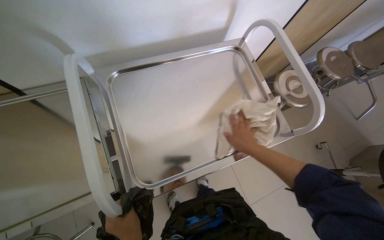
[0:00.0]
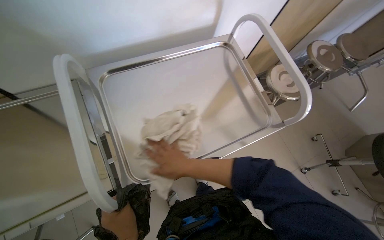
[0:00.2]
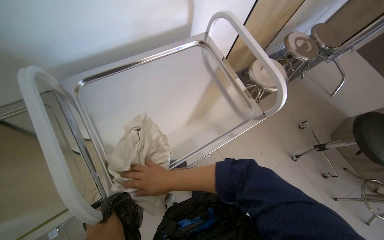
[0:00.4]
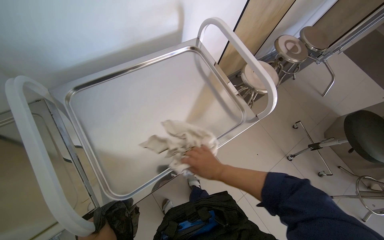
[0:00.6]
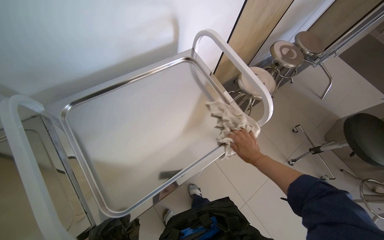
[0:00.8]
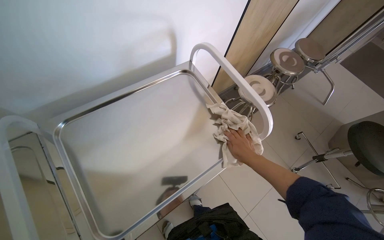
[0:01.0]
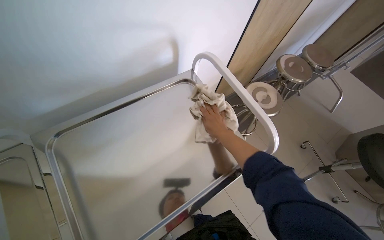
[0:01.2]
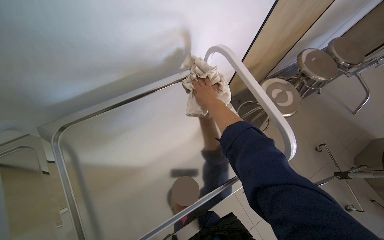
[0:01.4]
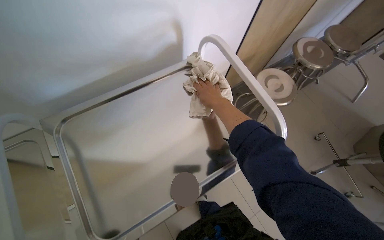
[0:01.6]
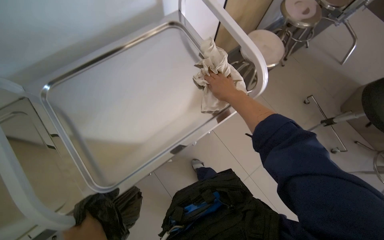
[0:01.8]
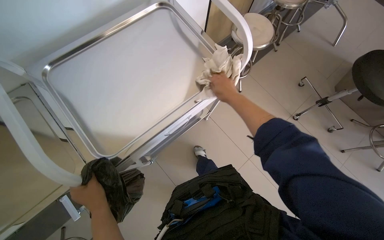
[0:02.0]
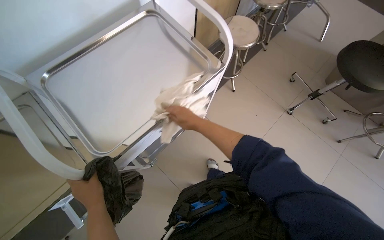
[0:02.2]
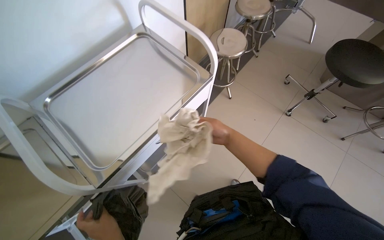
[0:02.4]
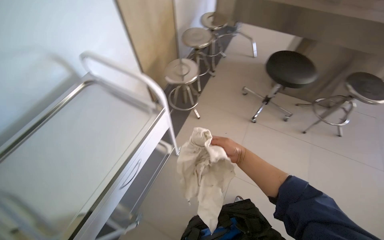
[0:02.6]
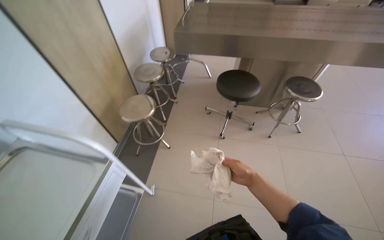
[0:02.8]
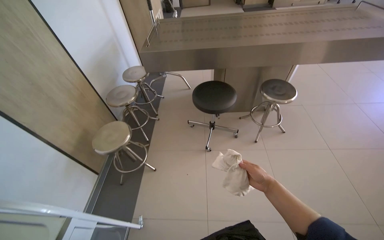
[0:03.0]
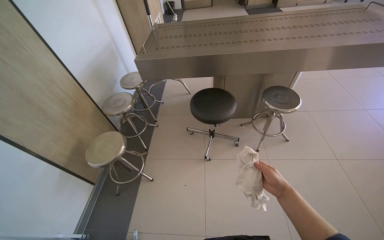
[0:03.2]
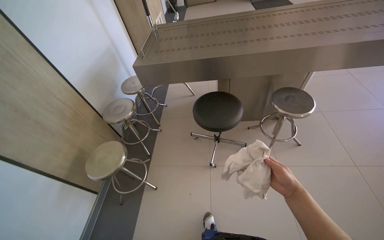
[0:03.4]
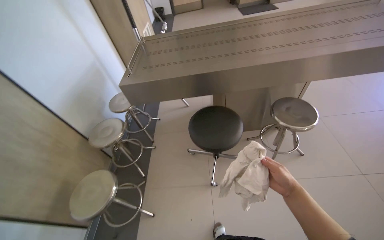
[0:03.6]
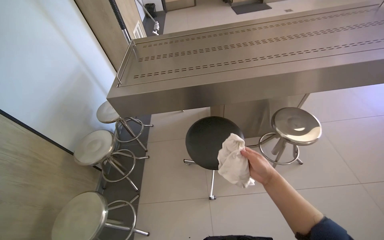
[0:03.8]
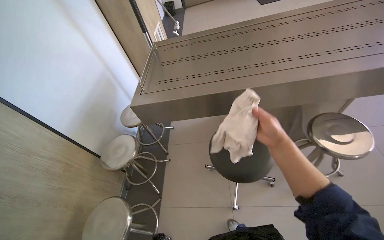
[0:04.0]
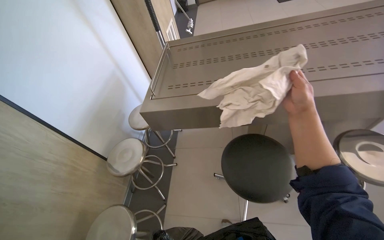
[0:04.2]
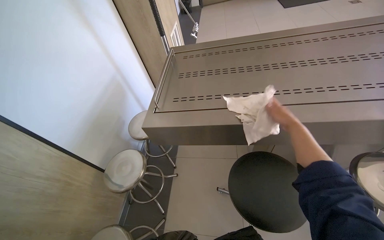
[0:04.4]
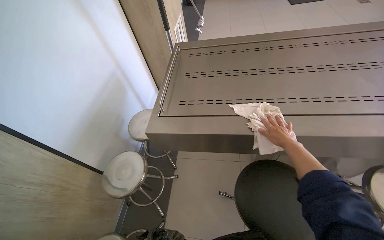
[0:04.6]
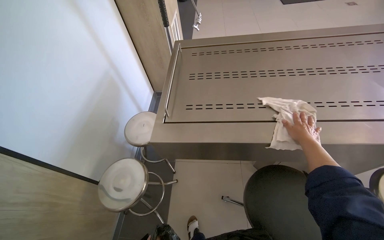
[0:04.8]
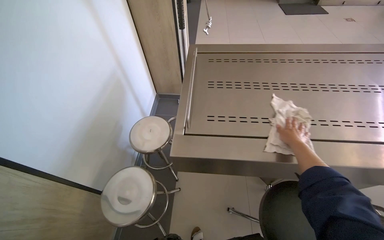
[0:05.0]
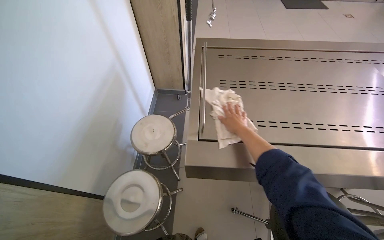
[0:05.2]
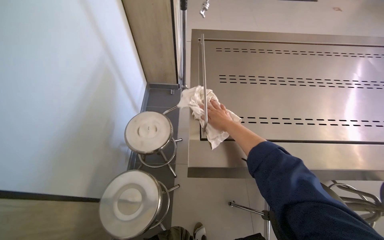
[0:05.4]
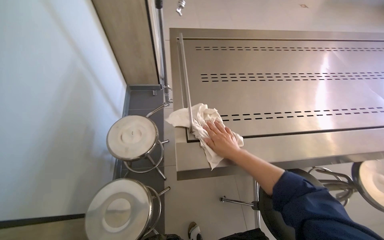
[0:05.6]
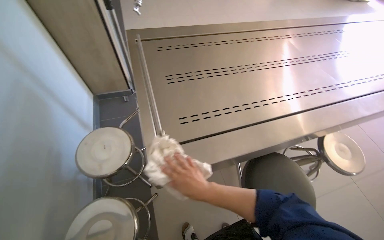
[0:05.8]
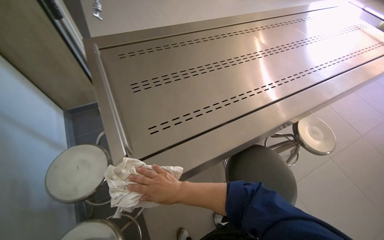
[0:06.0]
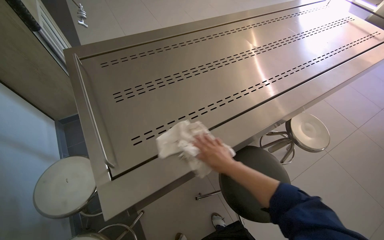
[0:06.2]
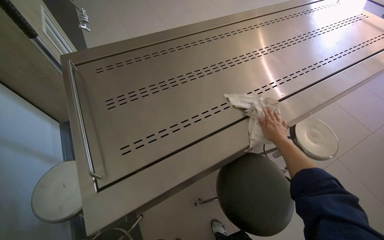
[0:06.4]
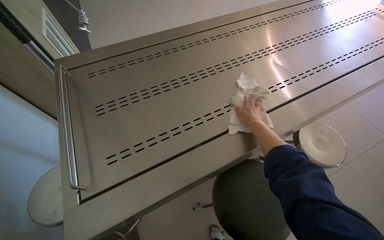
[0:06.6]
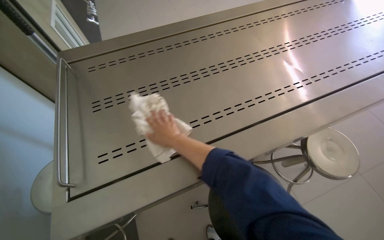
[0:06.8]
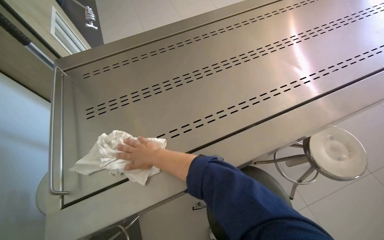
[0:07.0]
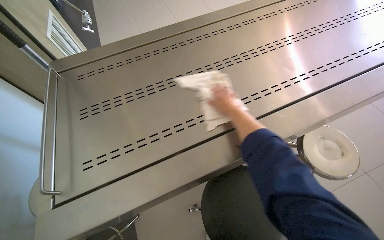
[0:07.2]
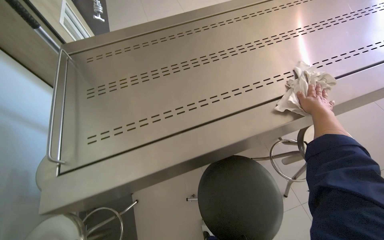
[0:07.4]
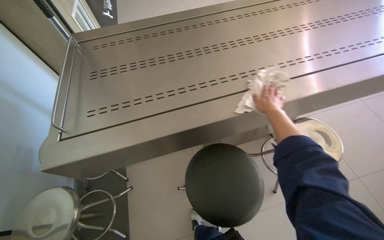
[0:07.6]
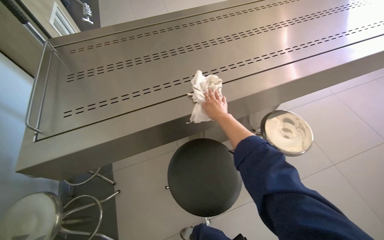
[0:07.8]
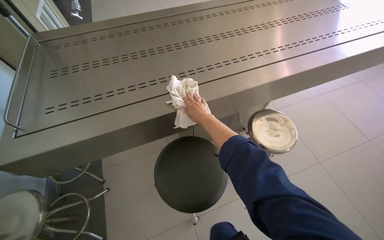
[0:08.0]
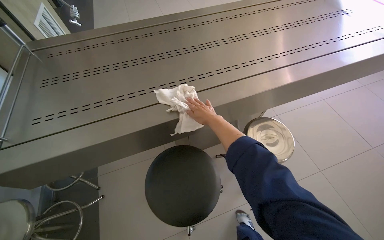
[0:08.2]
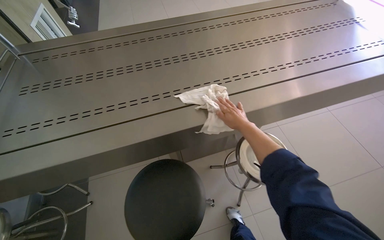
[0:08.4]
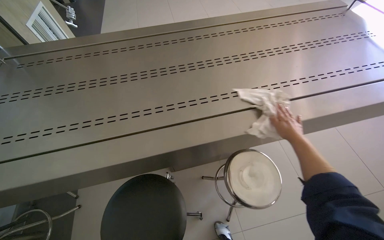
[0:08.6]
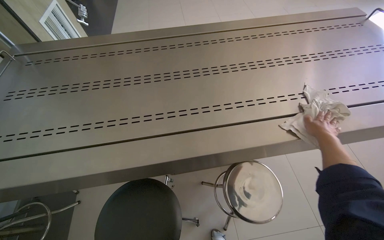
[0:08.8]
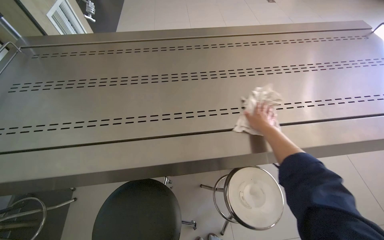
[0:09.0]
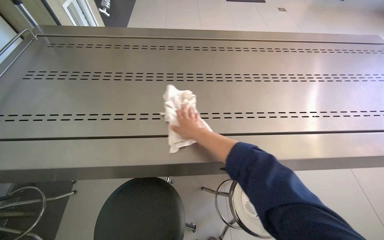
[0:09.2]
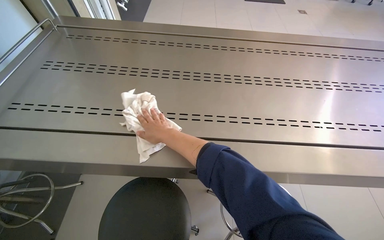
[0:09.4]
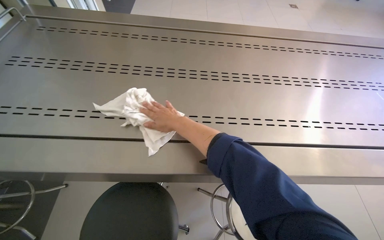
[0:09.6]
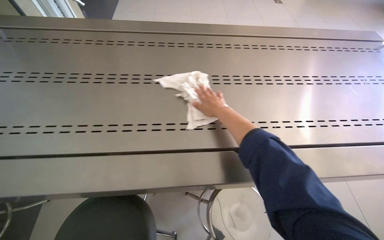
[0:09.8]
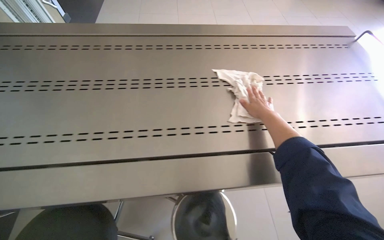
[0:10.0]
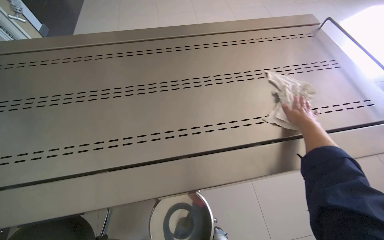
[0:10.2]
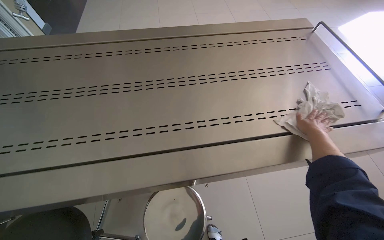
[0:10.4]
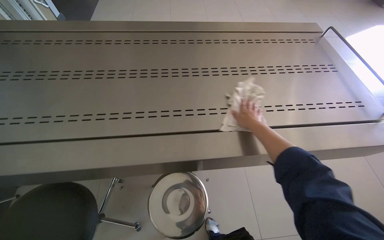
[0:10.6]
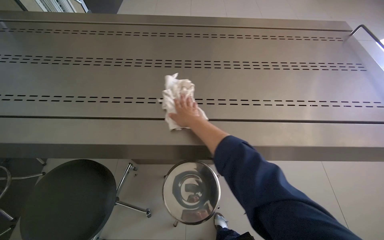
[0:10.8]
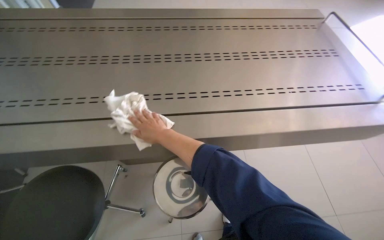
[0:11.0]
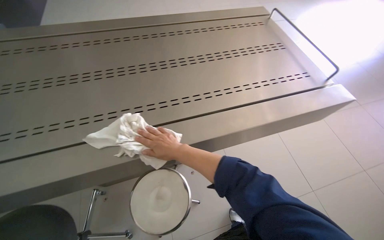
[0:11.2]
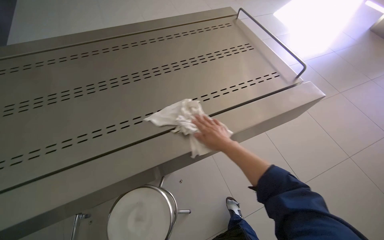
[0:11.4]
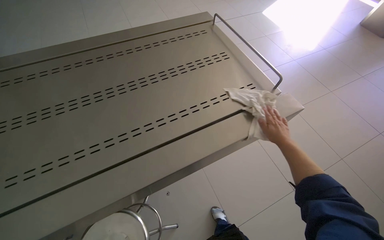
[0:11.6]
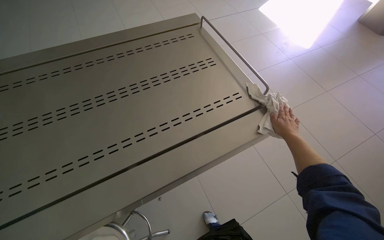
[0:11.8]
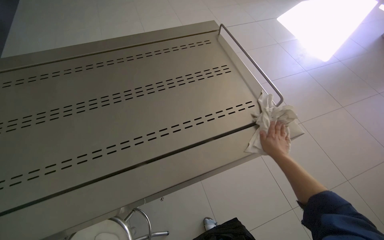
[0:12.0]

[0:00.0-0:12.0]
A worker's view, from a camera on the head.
Job: wiping surfaces.
The whole recording: Wiping various surfaces in the room. The worker wipes various surfaces in the room, including tables, chairs, and trays, with a white cloth.
0:00.0 to 0:01.6: The right hand goes left and right, roughly 30 cm each way, reversing 2 times.
0:01.6 to 0:03.0: The wearer moves roughly 60 cm. The wearer's head swings about 55 degrees to the right. The view tilts approximately 20 degrees upward.
0:03.0 to 0:04.4: The camera is carried some 70 cm.
0:04.4 to 0:06.0: The head turns to the right by about 20 degrees.
0:06.0 to 0:07.6: The right hand swings left and right, approximately 50 cm each way, with 2 reversals.
0:07.6 to 0:09.0: The right hand heads farther from the camera, covering approximately 10 cm, and travels to the left and back again, some 5 cm each way.
0:09.0 to 0:10.4: The right hand travels to the left and back again, roughly 40 cm each way.
0:10.4 to 0:12.0: The right hand moves roughly 50 cm to the left and comes back.

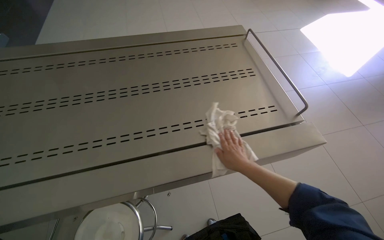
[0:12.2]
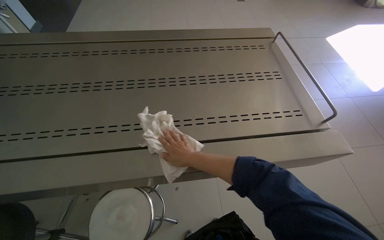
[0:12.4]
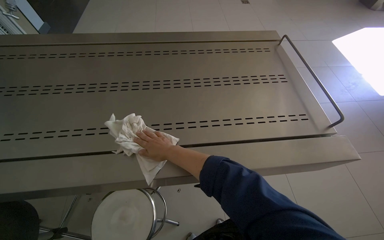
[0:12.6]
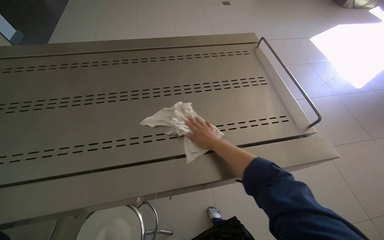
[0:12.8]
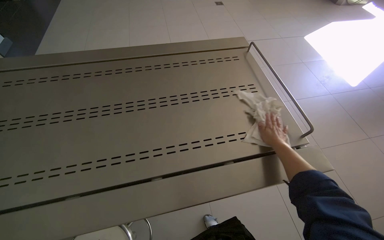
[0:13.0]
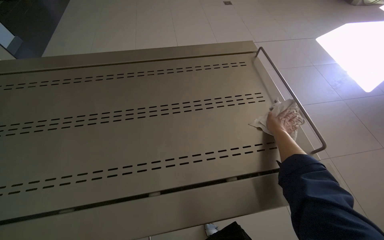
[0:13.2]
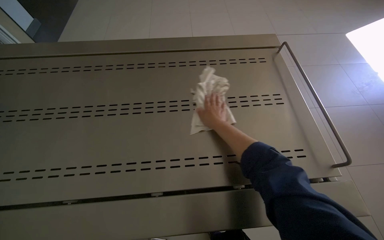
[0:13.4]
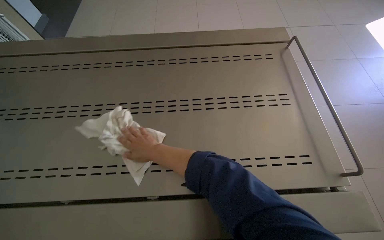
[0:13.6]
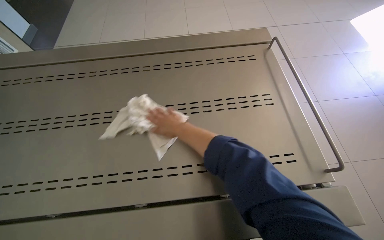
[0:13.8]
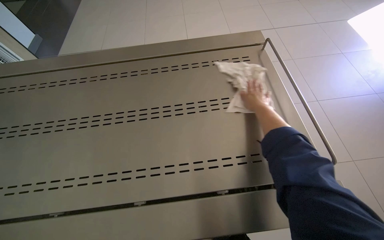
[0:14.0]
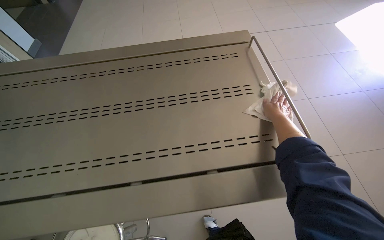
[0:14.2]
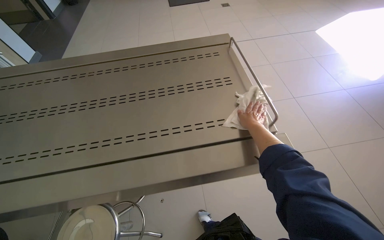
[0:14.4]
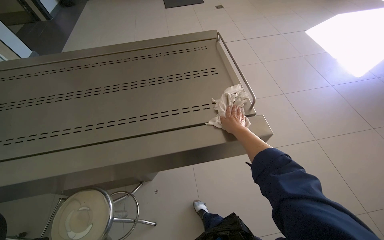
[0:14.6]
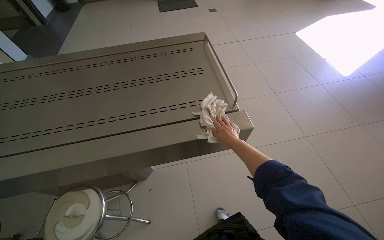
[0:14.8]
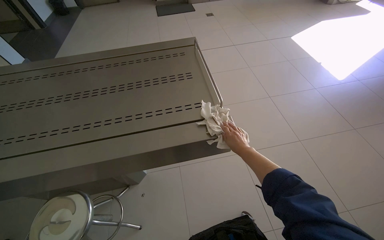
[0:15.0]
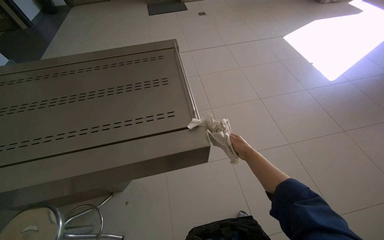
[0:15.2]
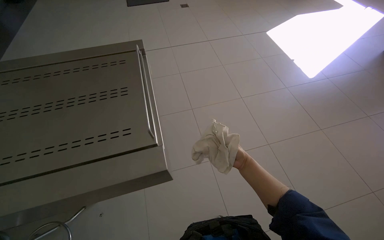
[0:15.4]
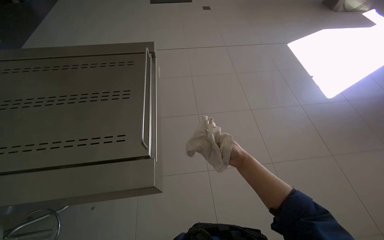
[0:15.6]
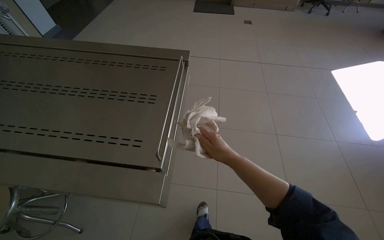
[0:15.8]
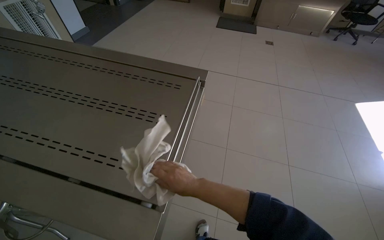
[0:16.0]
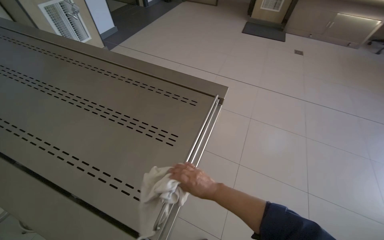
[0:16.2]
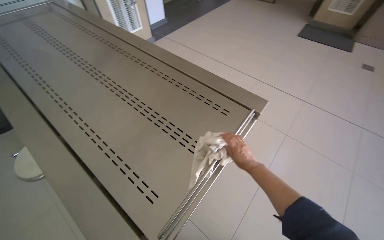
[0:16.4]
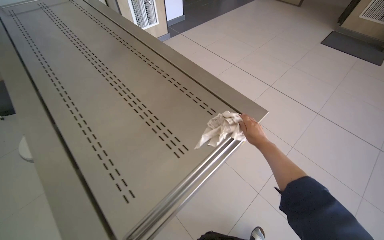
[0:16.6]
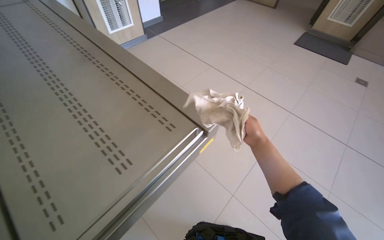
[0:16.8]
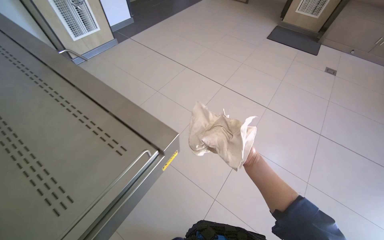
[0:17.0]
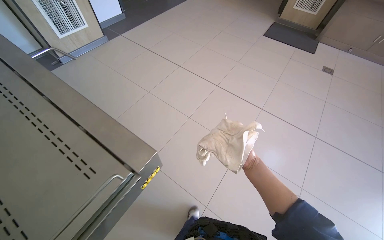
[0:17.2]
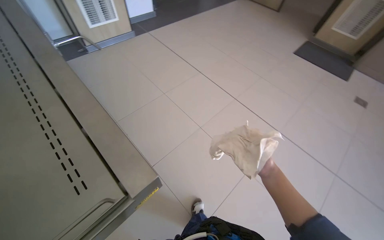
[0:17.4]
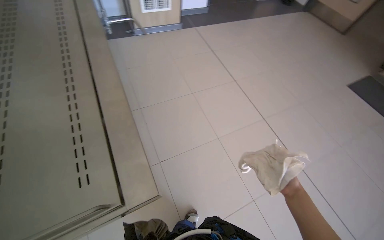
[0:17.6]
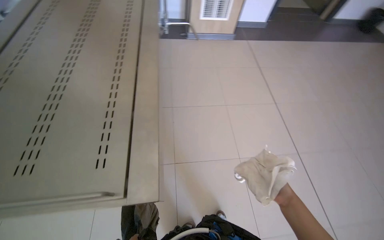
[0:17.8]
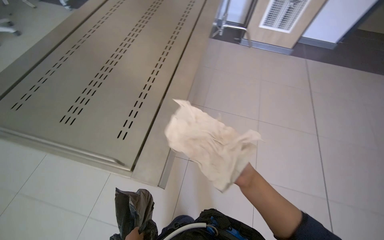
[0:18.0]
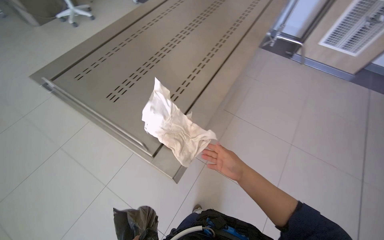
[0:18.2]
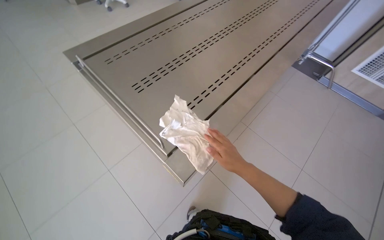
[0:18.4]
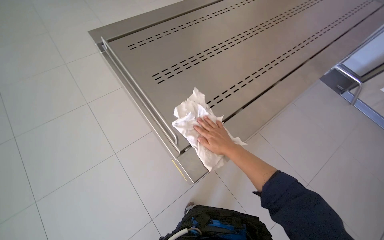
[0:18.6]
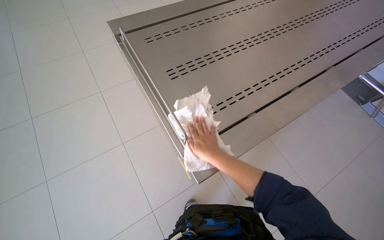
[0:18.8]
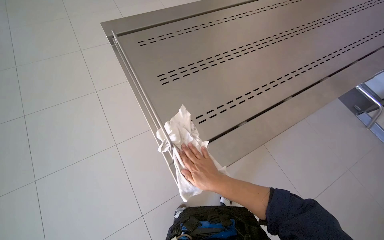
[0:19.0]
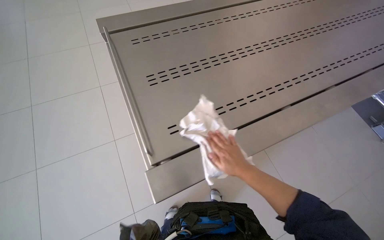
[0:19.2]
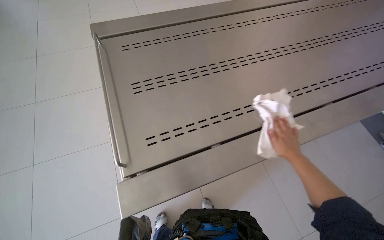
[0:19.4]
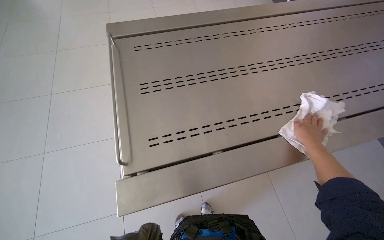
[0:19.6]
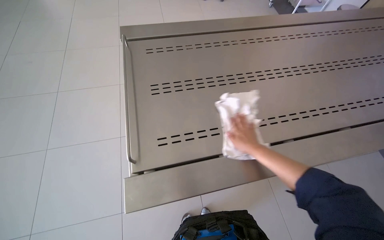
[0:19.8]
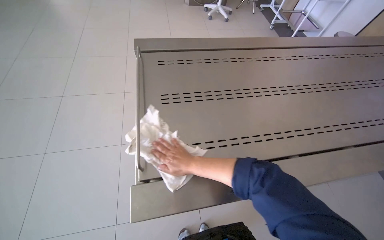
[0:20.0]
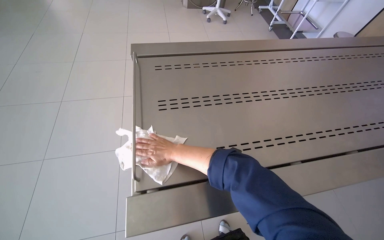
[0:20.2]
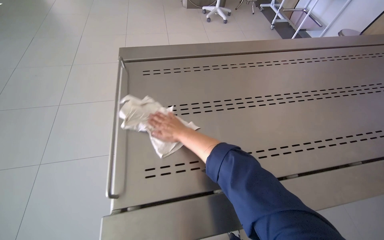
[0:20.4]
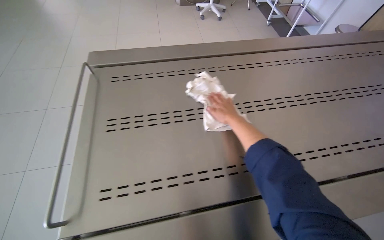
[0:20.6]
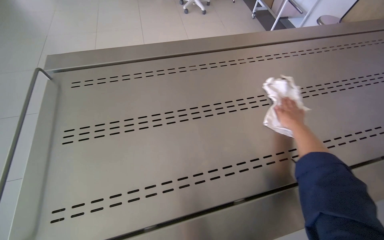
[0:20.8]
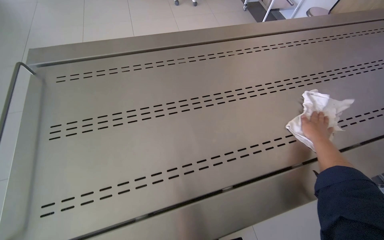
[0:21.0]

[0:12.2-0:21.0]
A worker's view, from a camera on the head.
Job: wiping surfaces.
The whole recording: Wiping various surfaces in the room. The worker wipes various surfaces in the room, including tables, chairs, and trays, with a white cloth.
0:12.2 to 0:13.6: The right hand swings left and right, about 40 cm each way, with 2 reversals.
0:13.6 to 0:15.2: The head travels some 50 cm.
0:15.2 to 0:16.6: The camera is carried approximately 50 cm. The wearer looks roughly 60 degrees further to the left.
0:16.6 to 0:18.0: The wearer moves roughly 60 cm. The wearer looks roughly 60 degrees further to the left.
0:18.0 to 0:19.6: The wearer looks roughly 60 degrees further to the left.
0:19.6 to 0:21.0: The right hand moves approximately 50 cm to the left and comes back.
